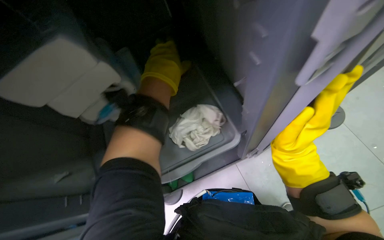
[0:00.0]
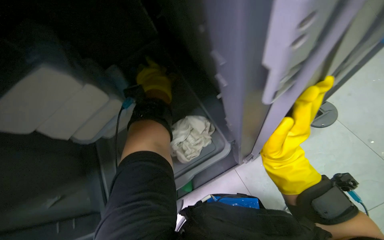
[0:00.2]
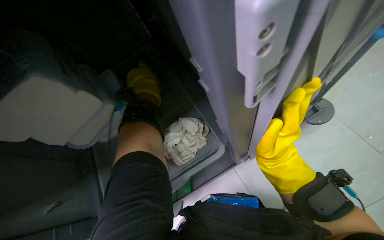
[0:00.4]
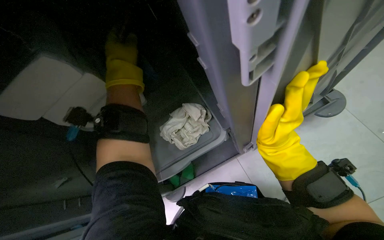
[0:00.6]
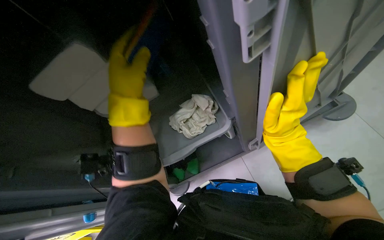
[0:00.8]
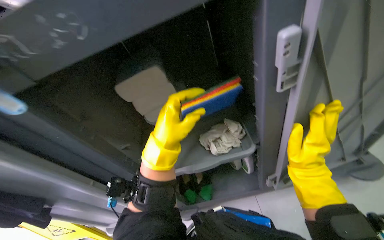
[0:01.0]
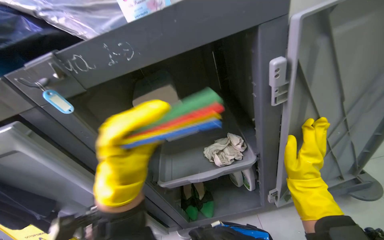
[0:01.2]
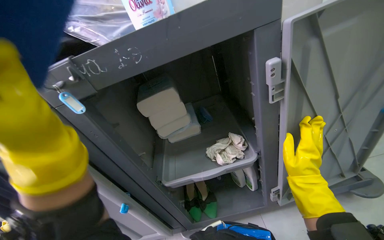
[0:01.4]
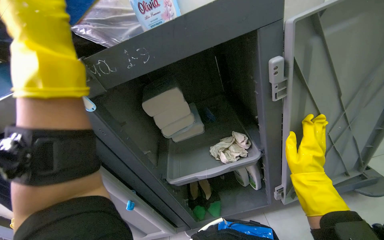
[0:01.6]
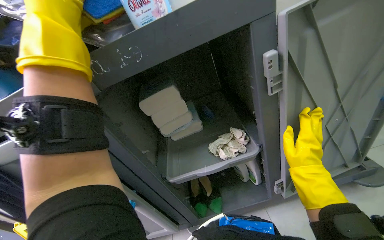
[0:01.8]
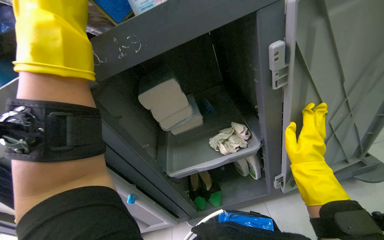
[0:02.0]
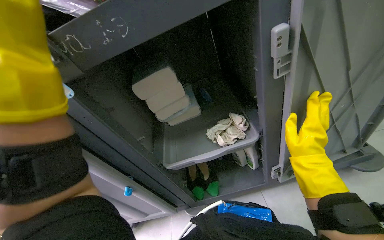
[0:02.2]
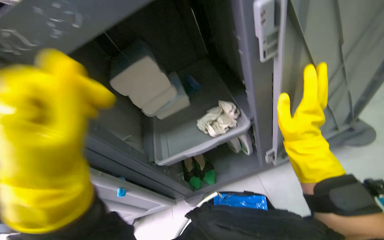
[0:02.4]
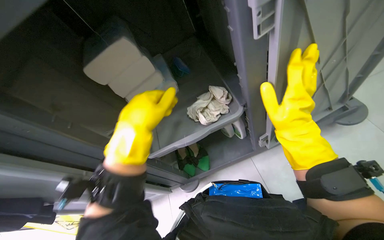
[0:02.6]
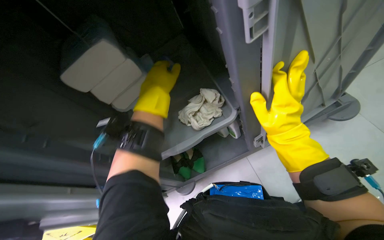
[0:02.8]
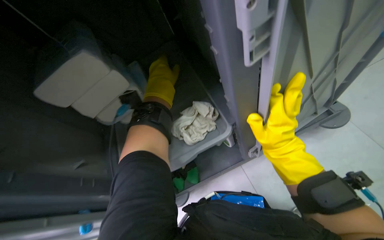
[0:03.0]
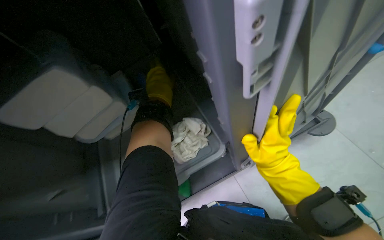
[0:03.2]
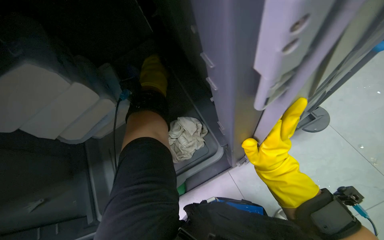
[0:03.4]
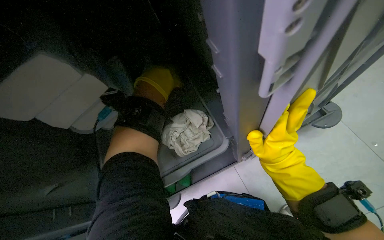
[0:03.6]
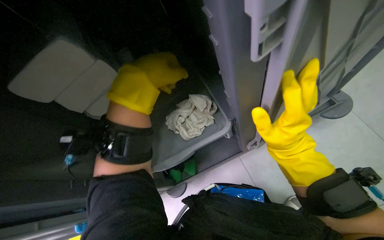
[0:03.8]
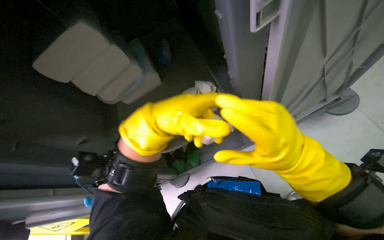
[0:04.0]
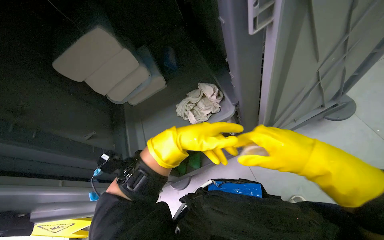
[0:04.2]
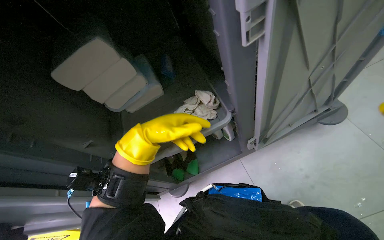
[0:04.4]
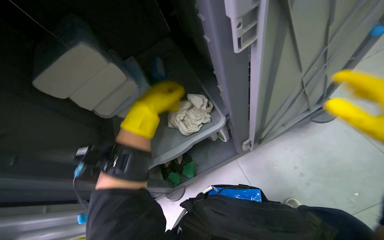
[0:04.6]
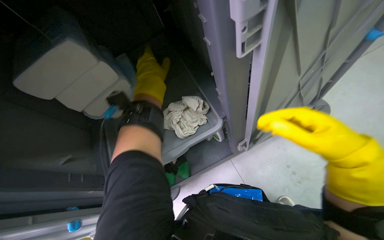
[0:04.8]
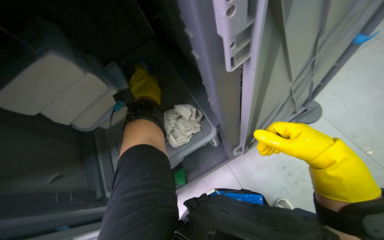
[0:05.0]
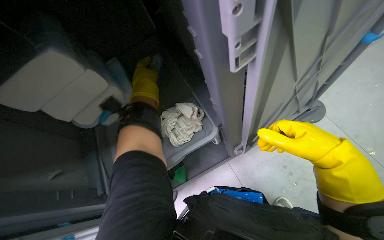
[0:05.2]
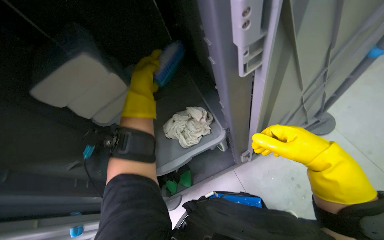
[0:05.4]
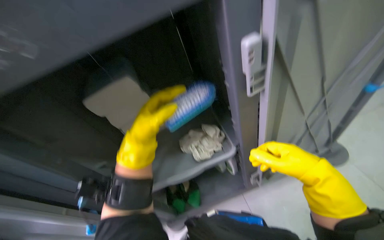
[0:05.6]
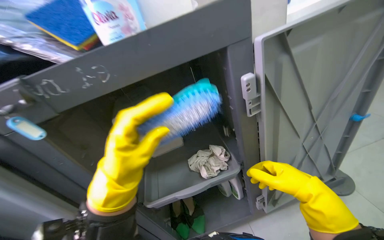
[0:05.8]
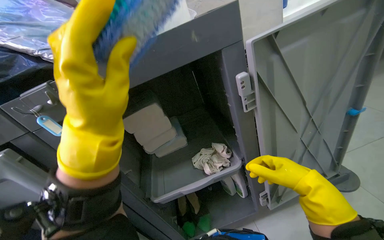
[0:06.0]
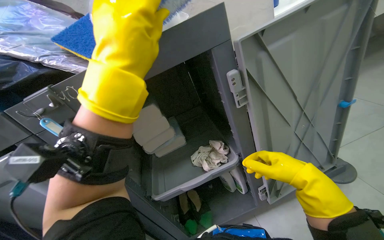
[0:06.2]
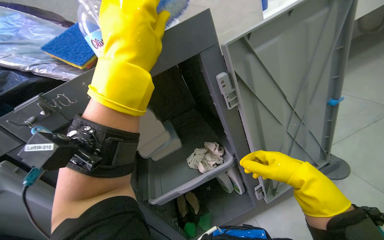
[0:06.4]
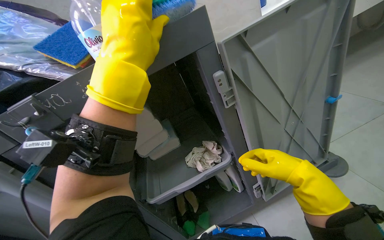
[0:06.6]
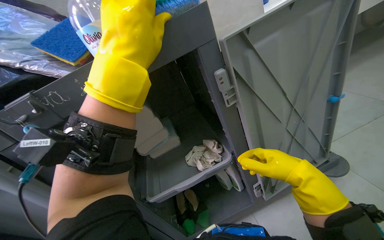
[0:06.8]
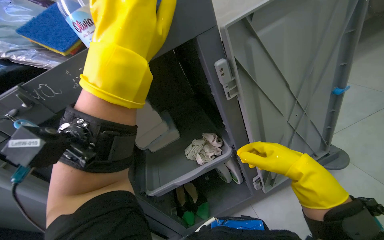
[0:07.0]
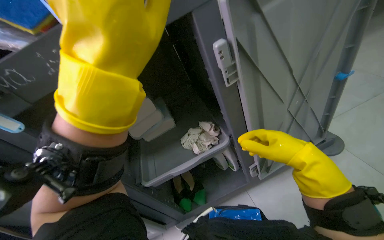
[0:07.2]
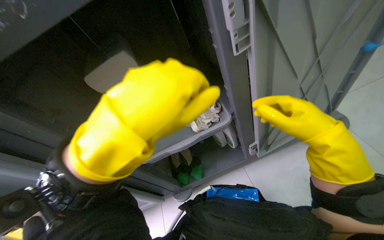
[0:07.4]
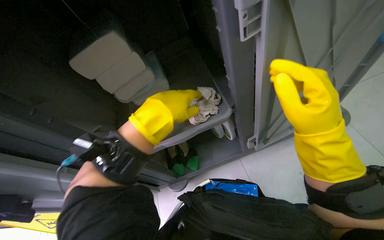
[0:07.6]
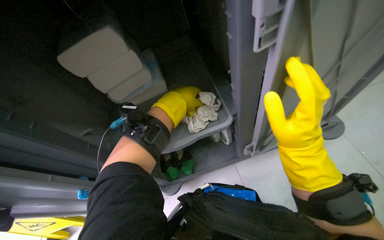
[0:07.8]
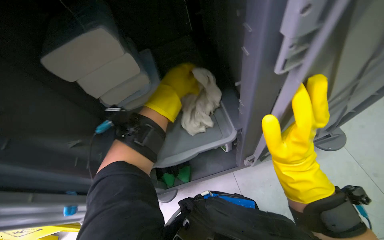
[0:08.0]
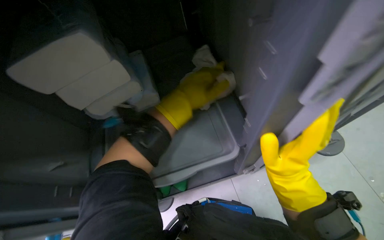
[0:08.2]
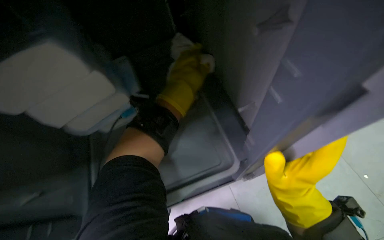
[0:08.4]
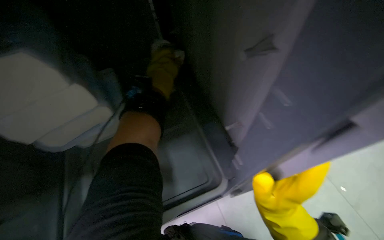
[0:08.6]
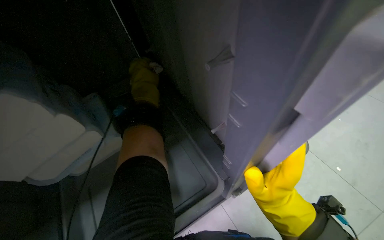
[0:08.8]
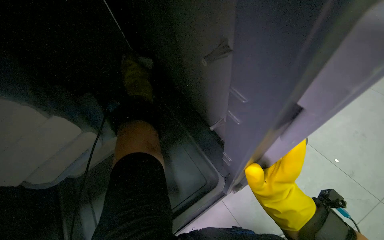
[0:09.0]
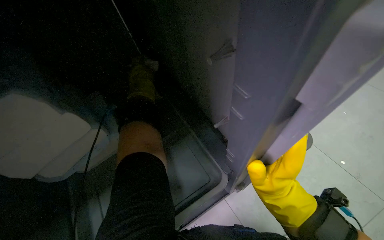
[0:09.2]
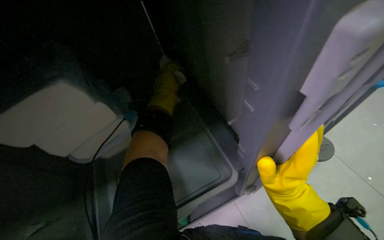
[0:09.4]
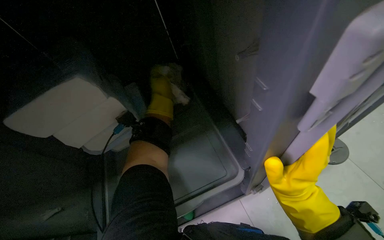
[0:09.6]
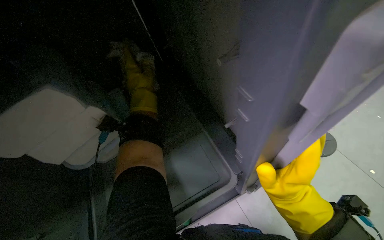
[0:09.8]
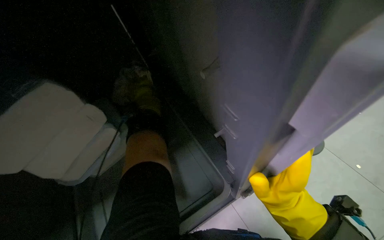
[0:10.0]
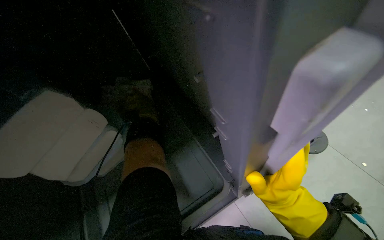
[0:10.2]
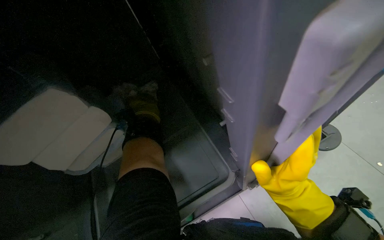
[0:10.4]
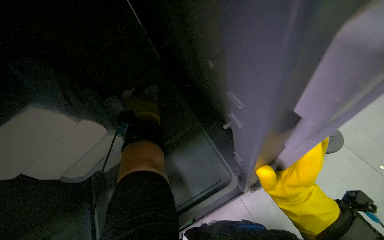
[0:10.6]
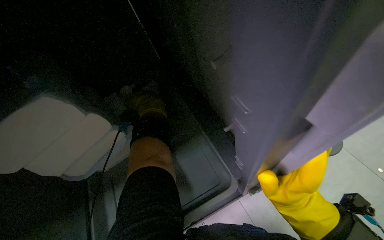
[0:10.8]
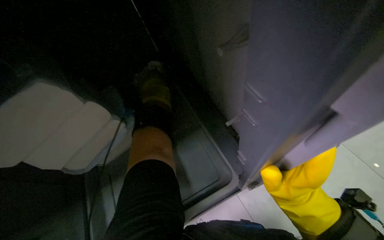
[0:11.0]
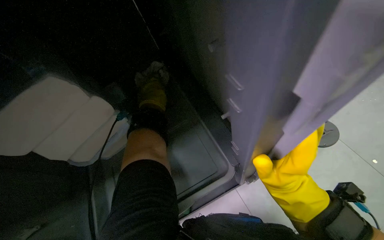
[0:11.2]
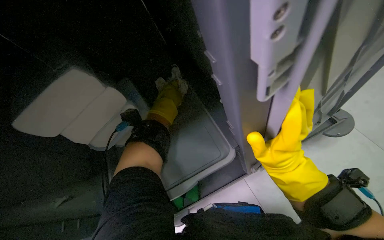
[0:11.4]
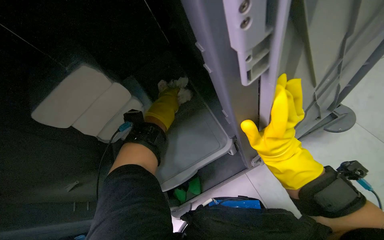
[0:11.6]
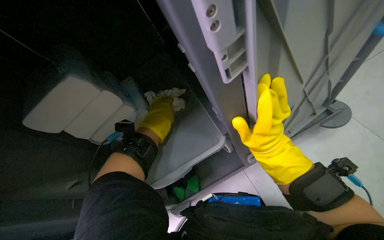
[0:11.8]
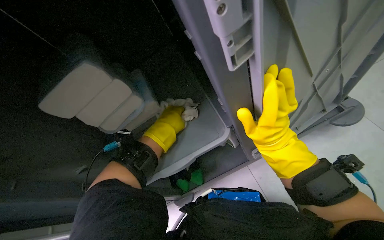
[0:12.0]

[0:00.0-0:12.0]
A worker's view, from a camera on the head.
Job: wiping surfaces.
The whole recording: Wiping cleaning supply box. The worker wipes the large box containing cleaning supplies with a cloth.
0:00.0 to 0:01.6: The wearer looks some 20 degrees further upward.
0:01.6 to 0:03.0: The view tilts roughly 20 degrees downward.
0:03.0 to 0:04.4: The left hand is displaced down the picture by about 20 cm, and travels nearer to the camera and back again, approximately 15 cm each way.
0:04.4 to 0:06.0: The wearer looks approximately 25 degrees further upward.
0:06.0 to 0:07.6: The view tilts roughly 25 degrees downward. The left hand heads to the right, covering approximately 15 cm.
0:07.6 to 0:09.0: The view swings some 15 degrees to the right. The left hand shifts some 50 cm farther from the camera and up the picture.
0:09.0 to 0:10.4: The left hand is displaced down the picture by about 10 cm.
0:10.4 to 0:12.0: The left hand moves nearer to the camera and to the right, some 20 cm.

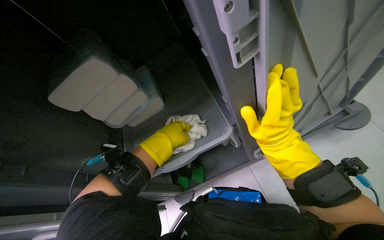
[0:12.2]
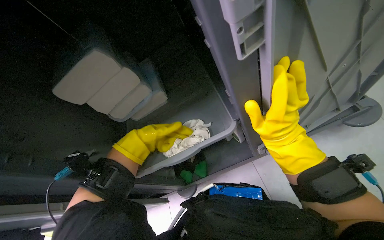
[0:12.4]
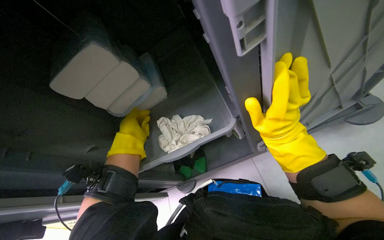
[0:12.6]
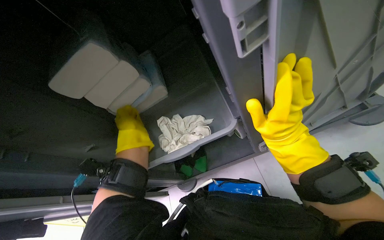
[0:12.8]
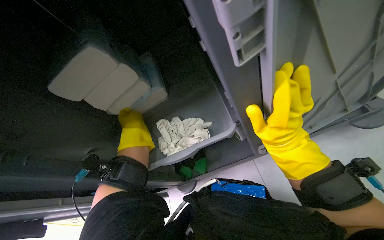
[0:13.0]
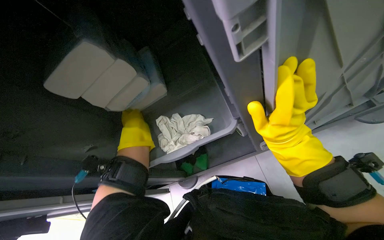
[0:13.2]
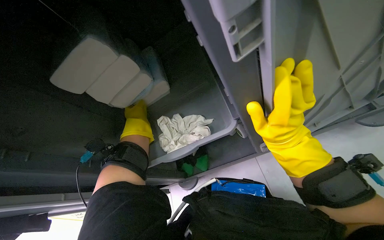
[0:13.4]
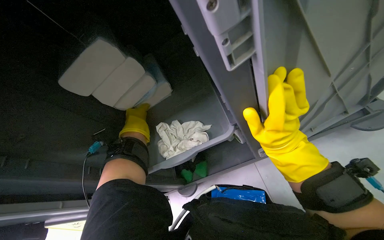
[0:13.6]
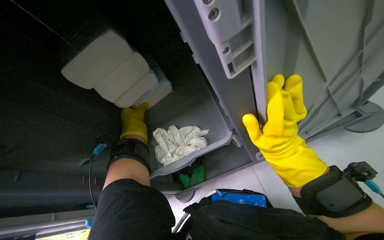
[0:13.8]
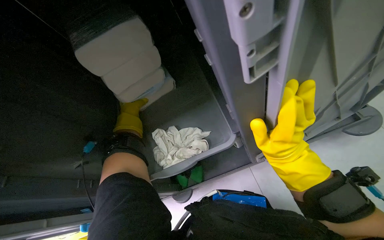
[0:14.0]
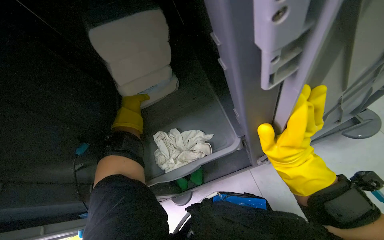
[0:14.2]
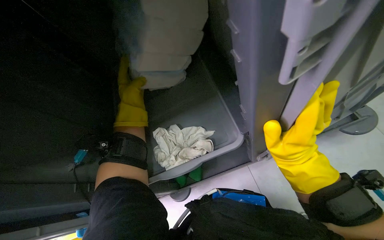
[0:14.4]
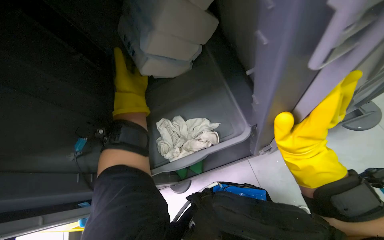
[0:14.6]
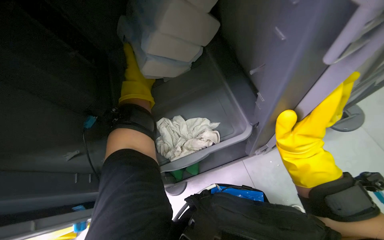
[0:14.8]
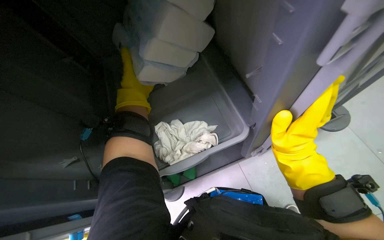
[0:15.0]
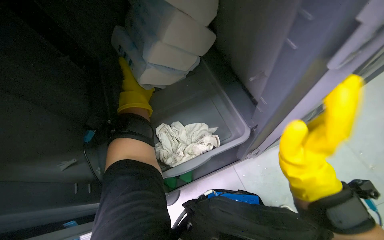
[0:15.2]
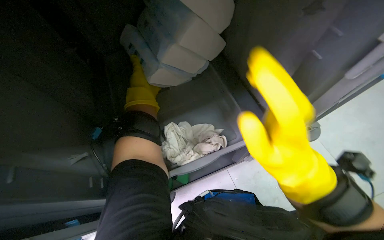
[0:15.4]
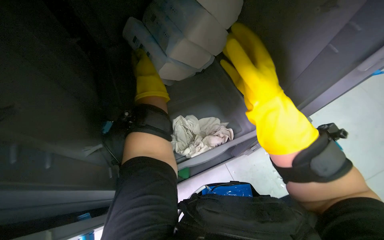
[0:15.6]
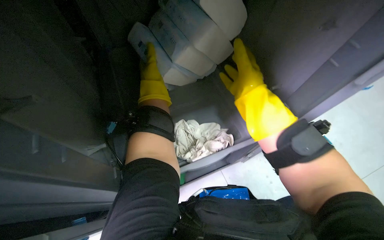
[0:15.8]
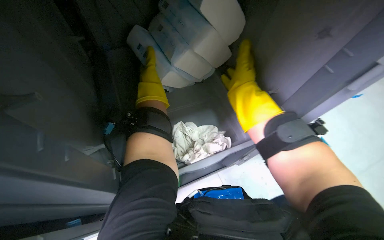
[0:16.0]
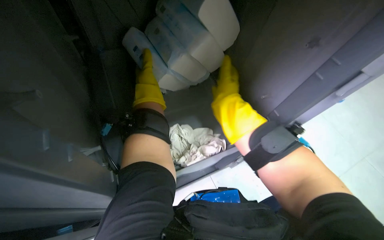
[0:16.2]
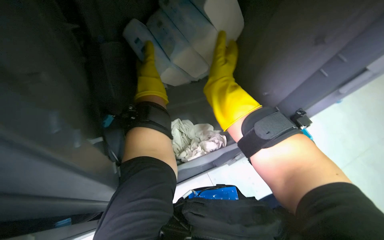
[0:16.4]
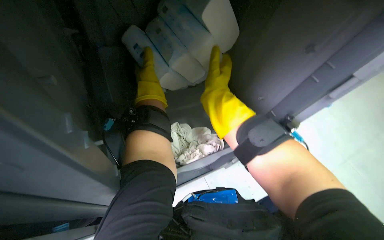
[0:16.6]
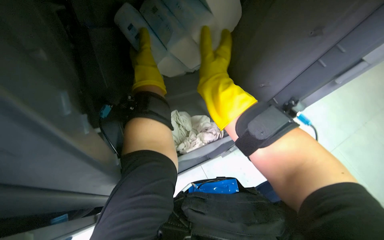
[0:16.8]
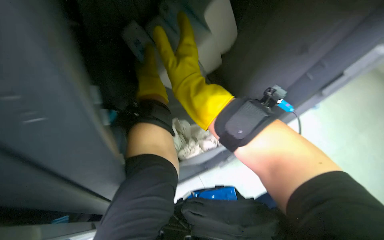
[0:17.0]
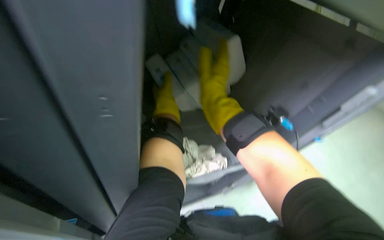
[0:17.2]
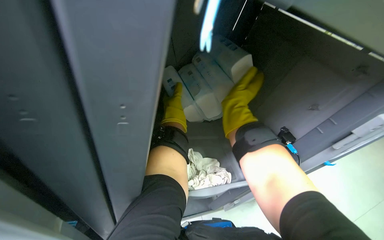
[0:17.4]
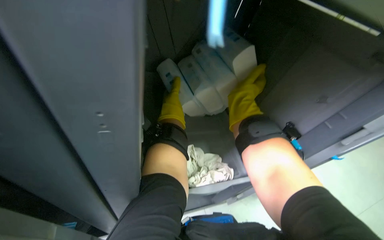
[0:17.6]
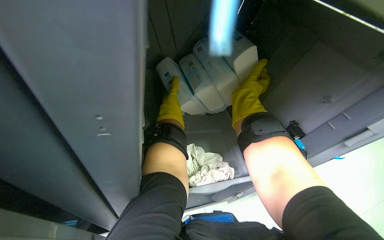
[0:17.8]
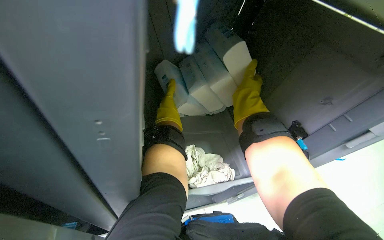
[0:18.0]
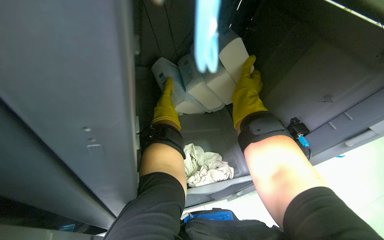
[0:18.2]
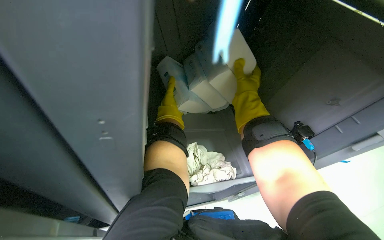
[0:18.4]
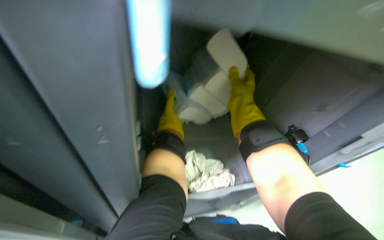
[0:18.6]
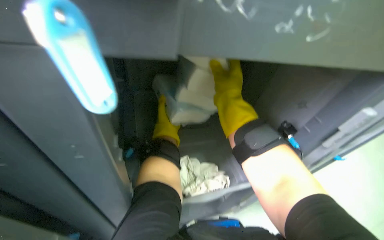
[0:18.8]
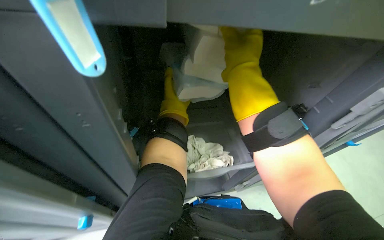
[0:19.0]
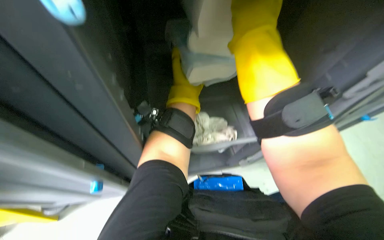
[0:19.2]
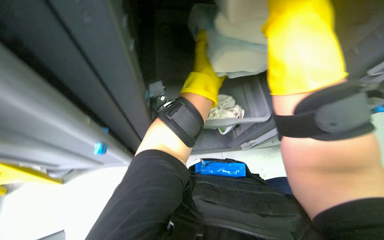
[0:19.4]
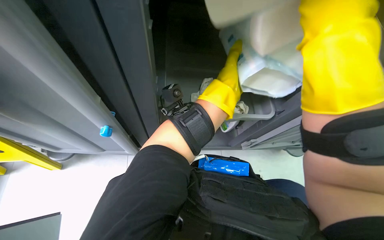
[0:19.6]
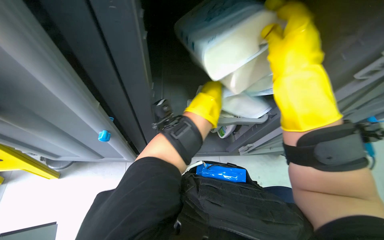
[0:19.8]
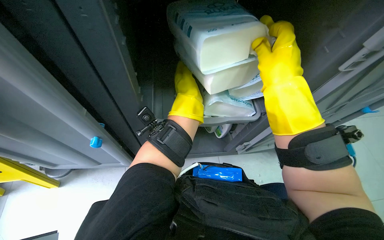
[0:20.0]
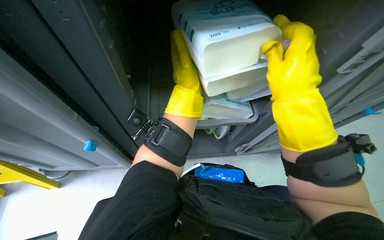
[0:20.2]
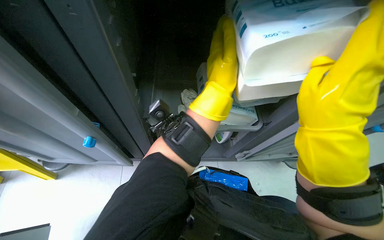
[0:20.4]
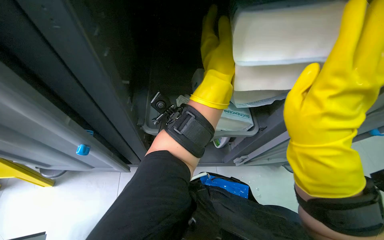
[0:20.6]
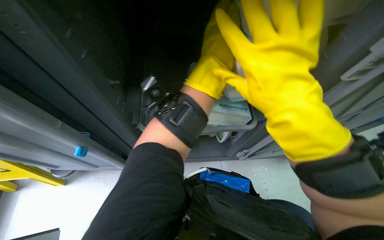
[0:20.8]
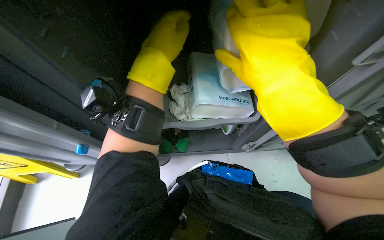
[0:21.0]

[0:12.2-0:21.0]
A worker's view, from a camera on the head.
Job: wiping surfaces.
The whole recording: Wiping cleaning supply box. The worker wipes the large box containing cleaning supplies with a cloth.
0:12.2 to 0:13.6: The left hand travels to the left by about 10 cm.
0:13.6 to 0:15.2: The view pans to the right by approximately 15 degrees. The left hand heads up the picture, covering about 10 cm, and goes nearer to the camera and returns, roughly 5 cm each way.
0:15.2 to 0:16.6: The view swings some 20 degrees to the right. The right hand moves to the left and up the picture, some 30 cm.
0:18.0 to 0:19.6: The left hand moves nearer to the camera and to the right, some 25 cm. The right hand heads nearer to the camera, covering roughly 30 cm.
0:19.6 to 0:21.0: The left hand heads to the left and up the picture, covering approximately 15 cm; the right hand travels to the left by about 10 cm.
